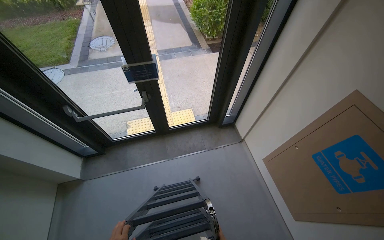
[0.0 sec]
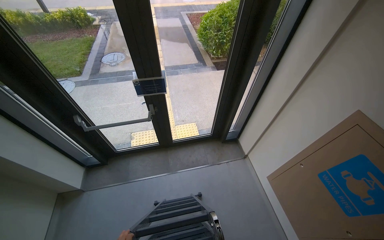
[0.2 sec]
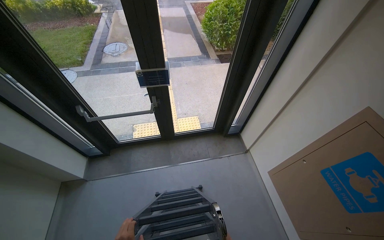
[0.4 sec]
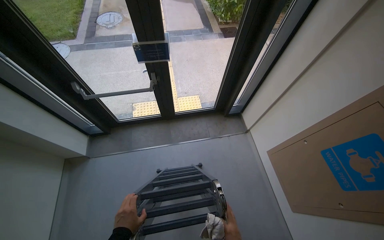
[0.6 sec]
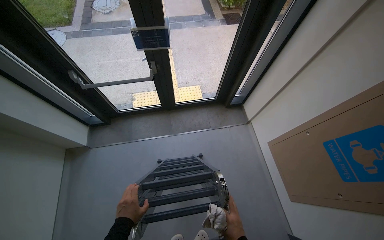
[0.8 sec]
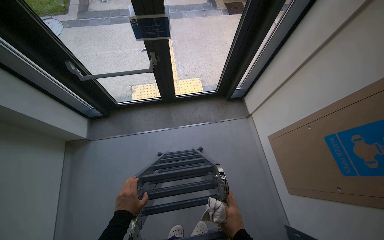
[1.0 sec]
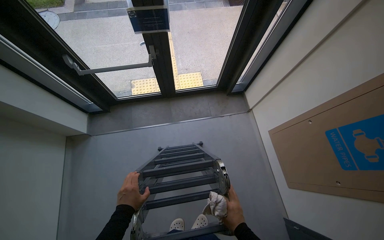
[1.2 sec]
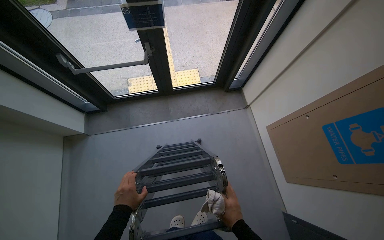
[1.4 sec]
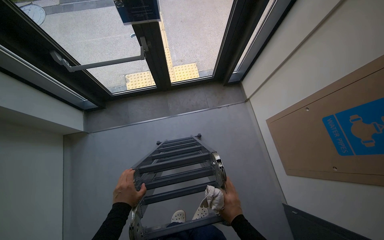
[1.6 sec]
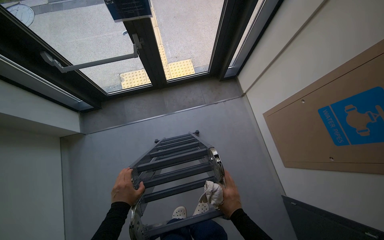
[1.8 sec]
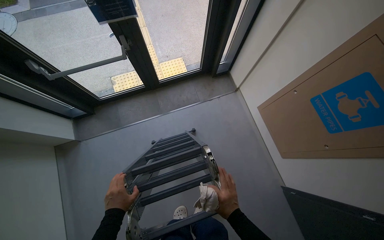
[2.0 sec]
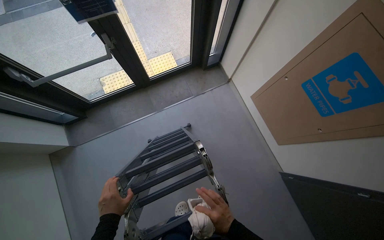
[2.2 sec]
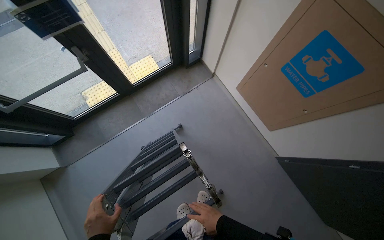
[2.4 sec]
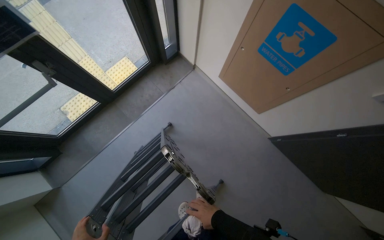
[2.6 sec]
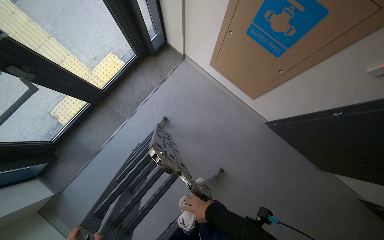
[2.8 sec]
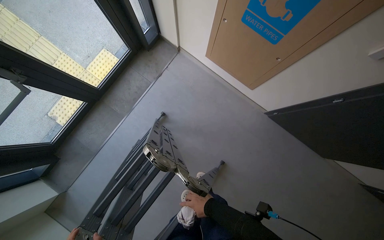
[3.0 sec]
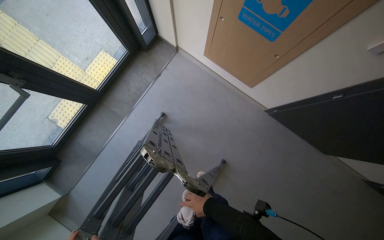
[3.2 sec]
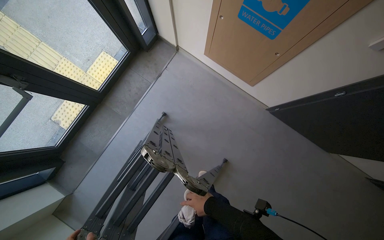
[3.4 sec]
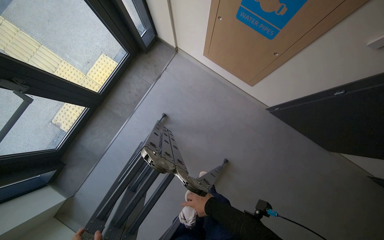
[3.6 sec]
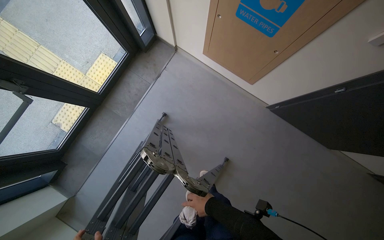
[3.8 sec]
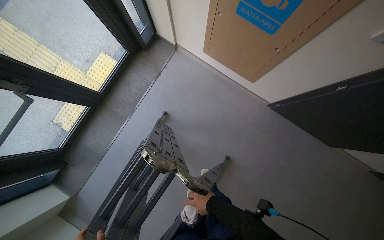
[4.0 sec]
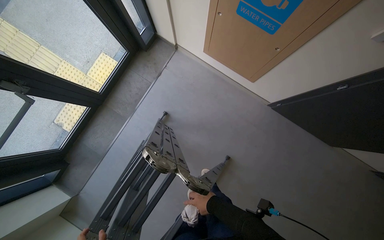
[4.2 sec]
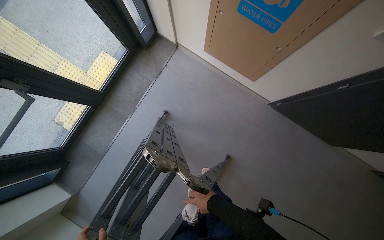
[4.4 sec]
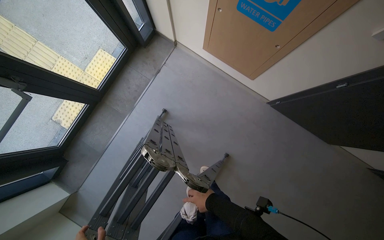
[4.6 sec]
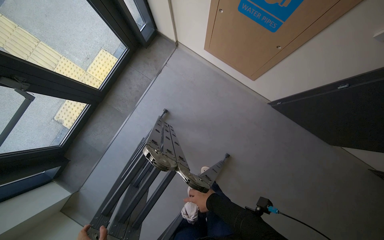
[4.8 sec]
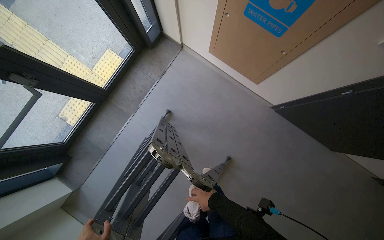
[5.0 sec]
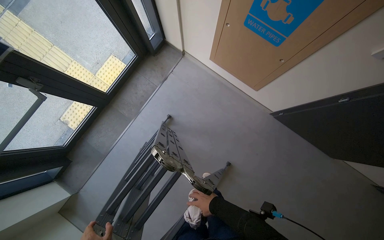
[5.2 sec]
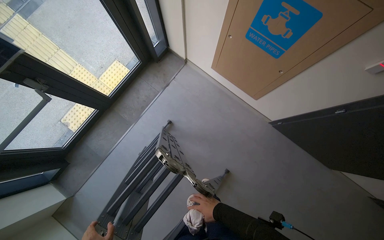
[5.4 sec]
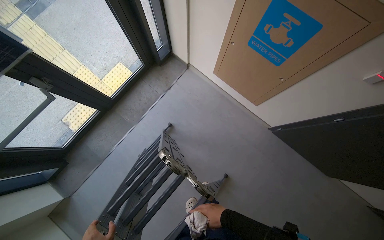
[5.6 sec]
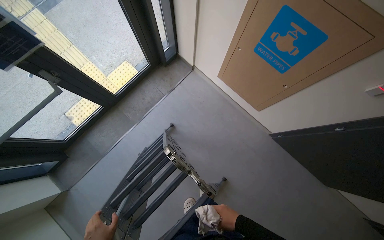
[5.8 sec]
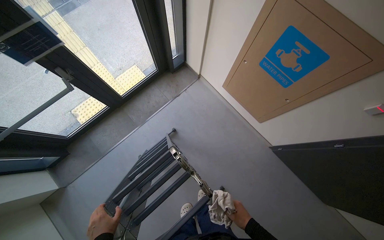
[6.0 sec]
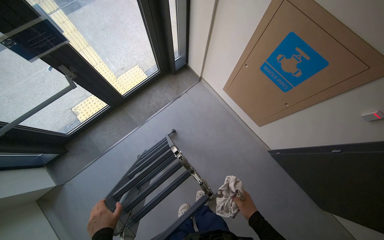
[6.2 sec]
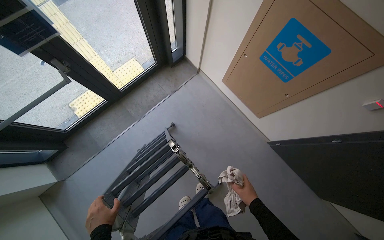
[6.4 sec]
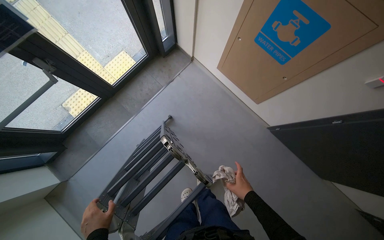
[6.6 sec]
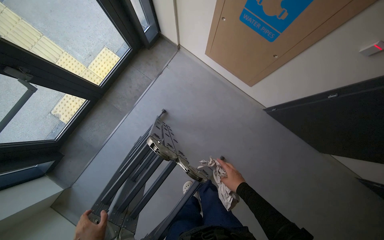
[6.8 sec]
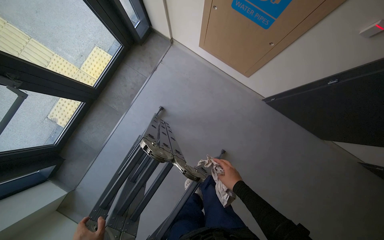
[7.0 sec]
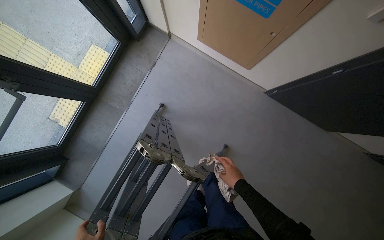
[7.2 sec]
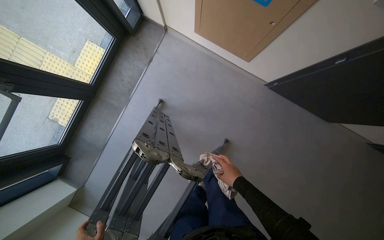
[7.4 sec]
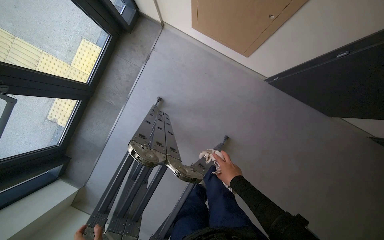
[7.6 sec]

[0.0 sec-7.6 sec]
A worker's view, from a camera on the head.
Job: organizing items.
The whole recording: Setting up ladder for work. The worker unfolds and positions a ladder near the window.
0.0 sec to 1.6 sec: The camera pitches downward, by approximately 15 degrees.
1.6 sec to 3.0 sec: The view tips downward by about 15 degrees. Everything in view rotates some 40 degrees counterclockwise.
4.6 sec to 6.0 sec: The right hand goes about 20 cm nearer to the camera and to the right.
6.0 sec to 7.6 sec: The view tips downward by some 20 degrees. The right hand travels farther from the camera by about 15 cm.

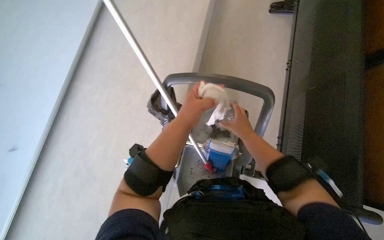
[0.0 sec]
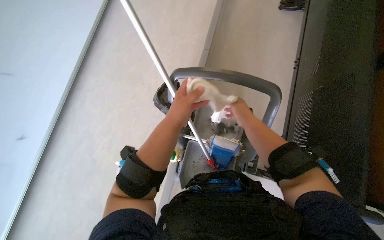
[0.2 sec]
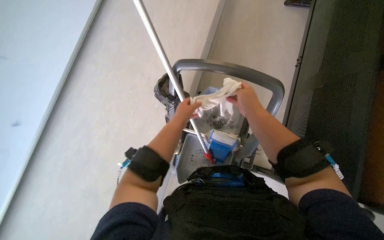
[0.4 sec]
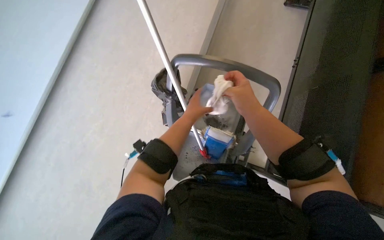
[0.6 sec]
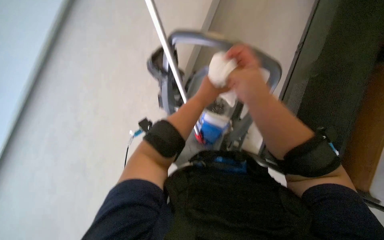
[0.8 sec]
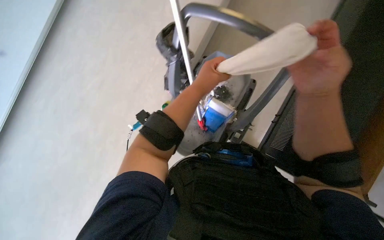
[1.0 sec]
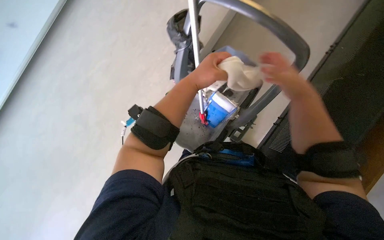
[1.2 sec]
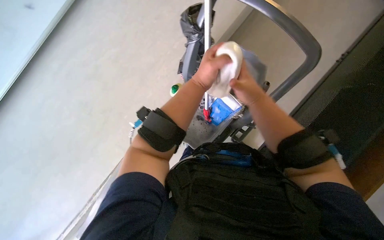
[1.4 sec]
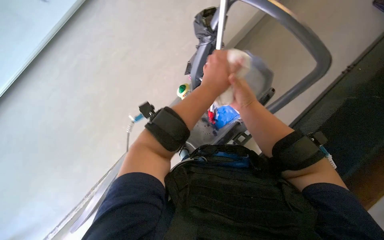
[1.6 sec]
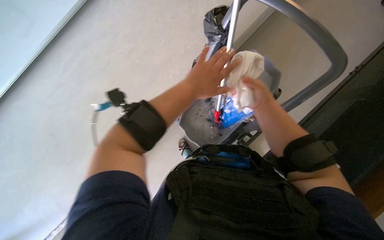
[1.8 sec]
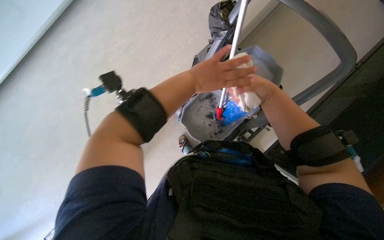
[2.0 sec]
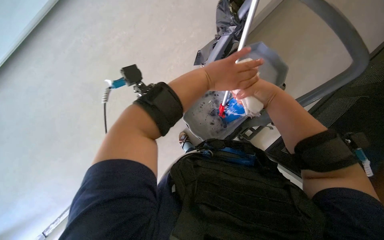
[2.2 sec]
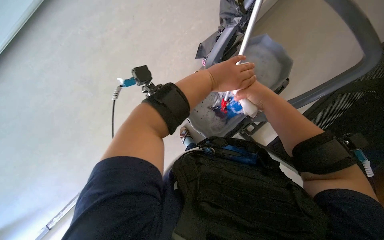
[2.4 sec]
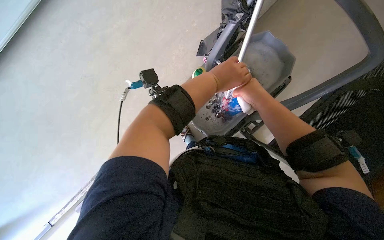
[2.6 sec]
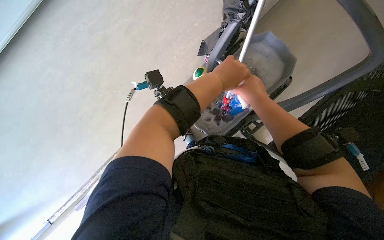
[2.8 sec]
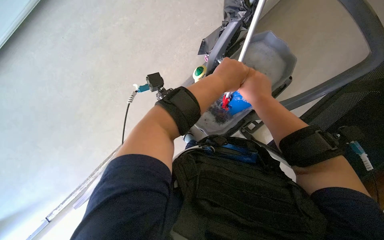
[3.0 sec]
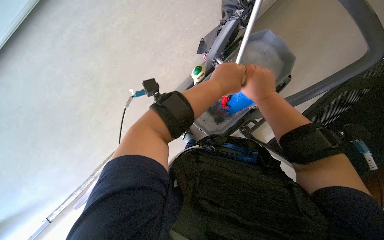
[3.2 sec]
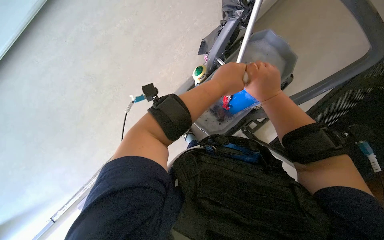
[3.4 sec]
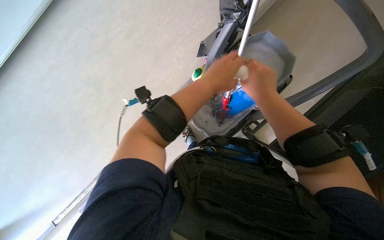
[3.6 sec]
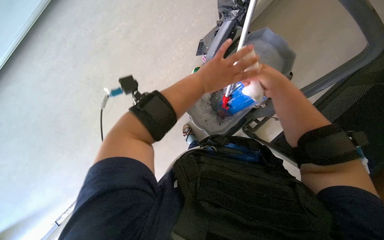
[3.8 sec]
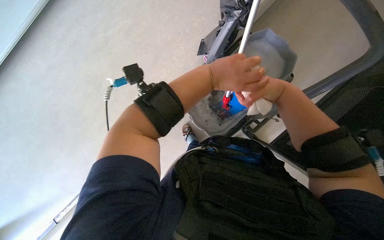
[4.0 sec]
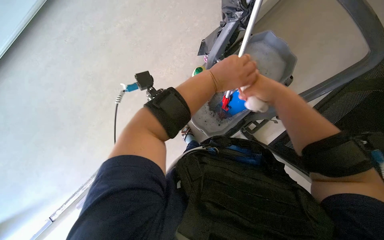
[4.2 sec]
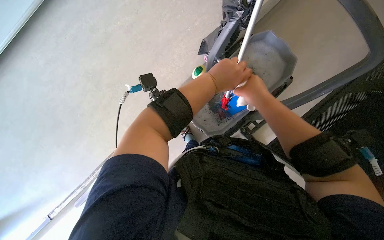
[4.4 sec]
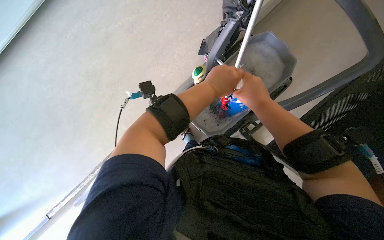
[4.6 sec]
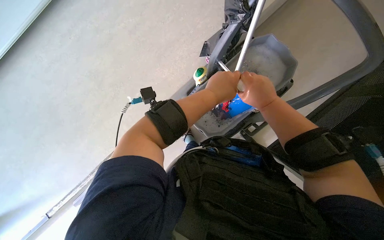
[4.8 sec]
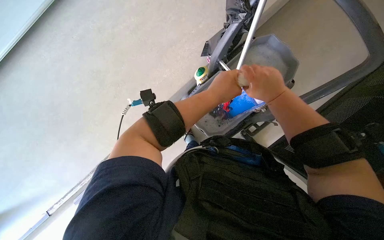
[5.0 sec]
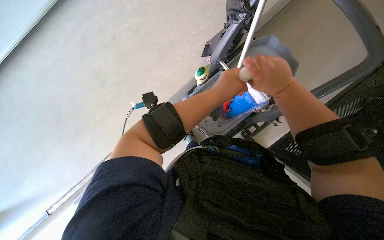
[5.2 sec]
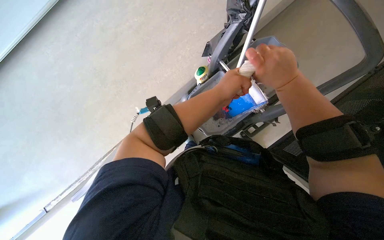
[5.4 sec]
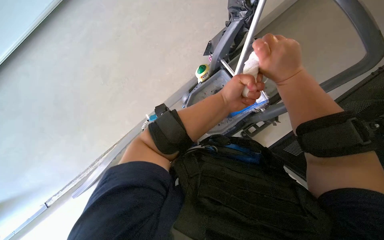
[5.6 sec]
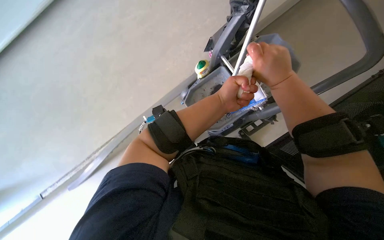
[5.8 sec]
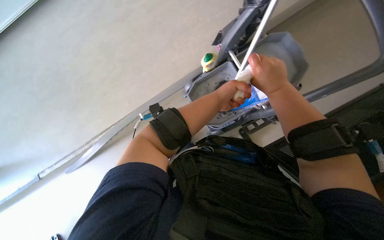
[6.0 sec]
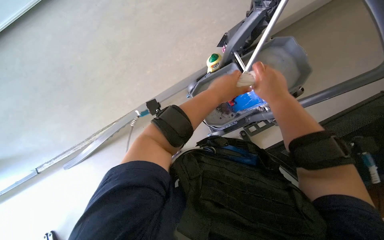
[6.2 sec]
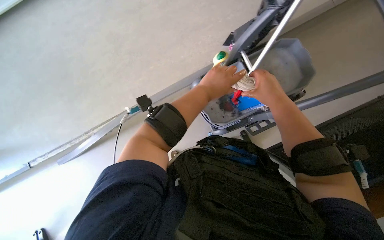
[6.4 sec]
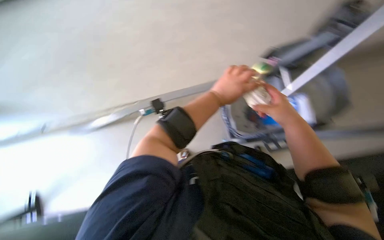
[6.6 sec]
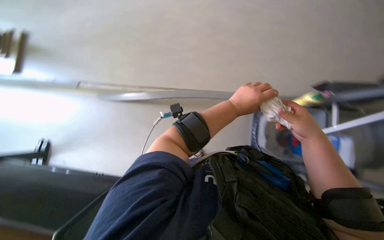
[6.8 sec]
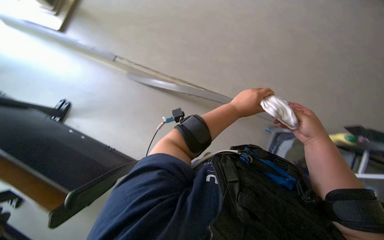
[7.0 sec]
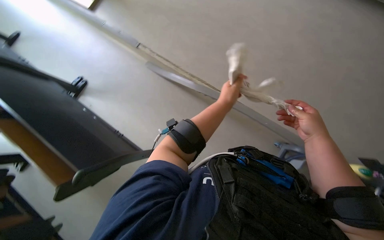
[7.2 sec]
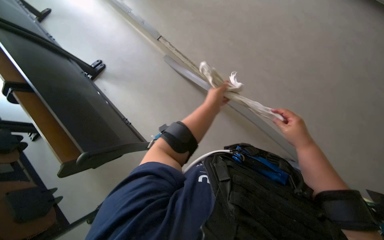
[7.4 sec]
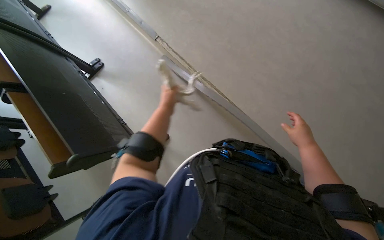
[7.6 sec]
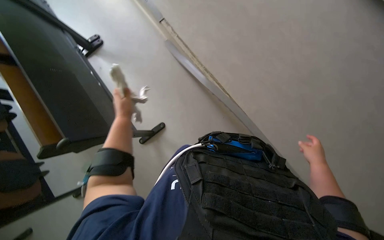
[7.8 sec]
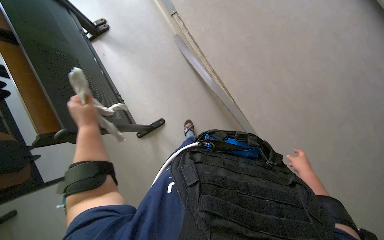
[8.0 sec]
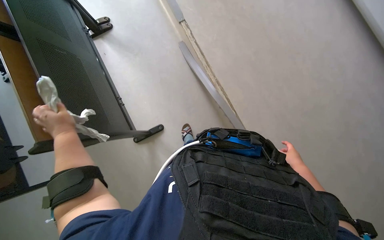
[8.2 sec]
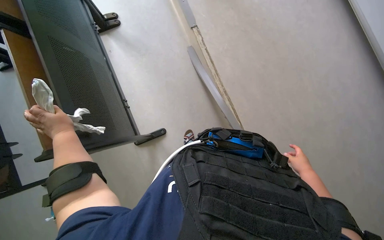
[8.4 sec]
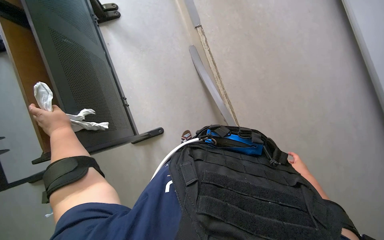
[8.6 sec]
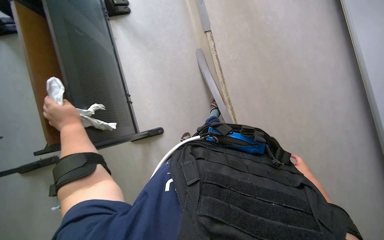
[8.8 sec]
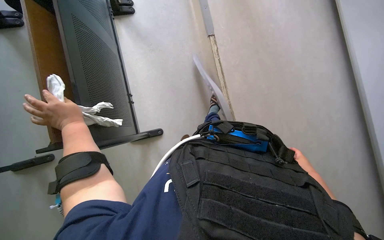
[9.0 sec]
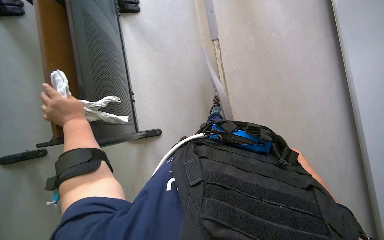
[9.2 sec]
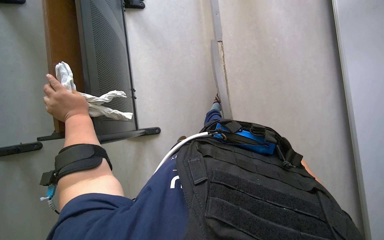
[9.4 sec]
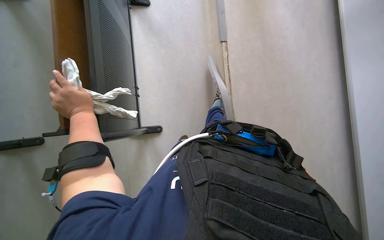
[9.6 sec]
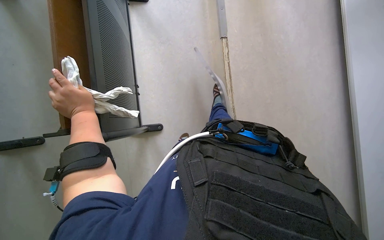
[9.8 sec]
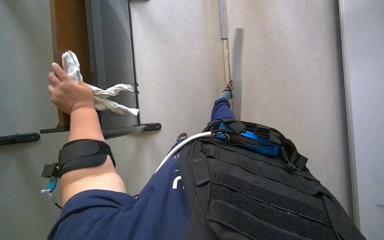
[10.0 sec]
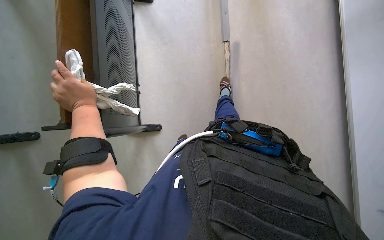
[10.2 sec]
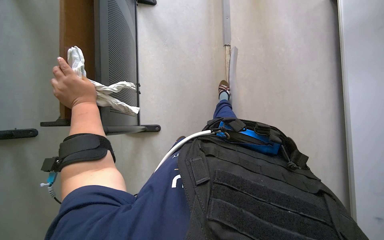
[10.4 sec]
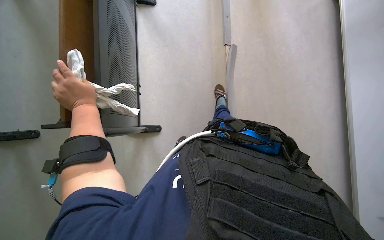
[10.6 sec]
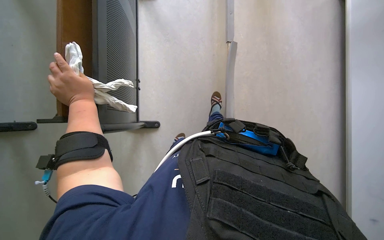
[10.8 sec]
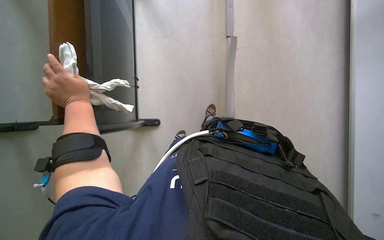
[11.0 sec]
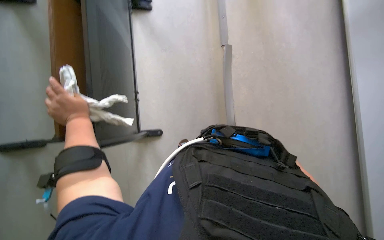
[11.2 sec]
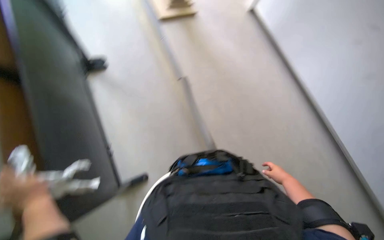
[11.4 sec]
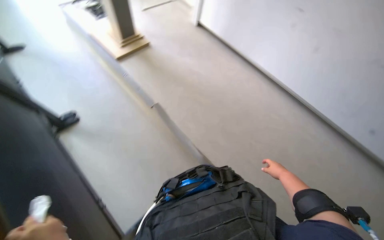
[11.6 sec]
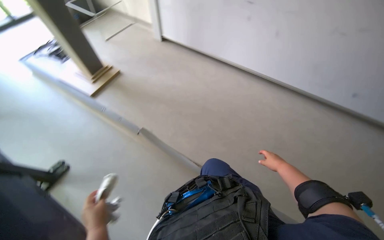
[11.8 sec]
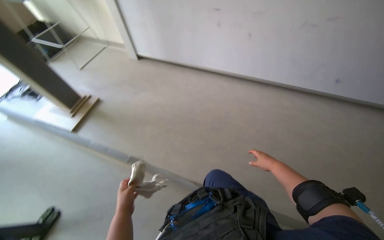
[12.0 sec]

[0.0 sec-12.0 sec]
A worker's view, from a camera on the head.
Job: preparing cleaning supplies.
The whole recording: Folding cleaning cloth. The worker folds a cleaning cloth.
0.0 sec to 1.6 sec: The camera pitches downward, by about 20 degrees. Everything in view rotates some 30 degrees clockwise.
1.6 sec to 3.0 sec: The hands stay close to where they were, moving slightly.
3.0 sec to 4.4 sec: The hands work in one place, with small movements.
6.0 sec to 7.6 sec: The wearer looks about 40 degrees further to the left. The right hand moves farther from the camera, roughly 25 cm. Meanwhile the left hand shifts some 30 cm to the left and farther from the camera.
7.6 sec to 9.0 sec: The right hand shifts approximately 30 cm farther from the camera, to the right and down the picture, while the left hand shifts about 25 cm to the left.
10.4 sec to 12.0 sec: The wearer's head swings approximately 70 degrees to the right. The wearer looks roughly 30 degrees further upward.
